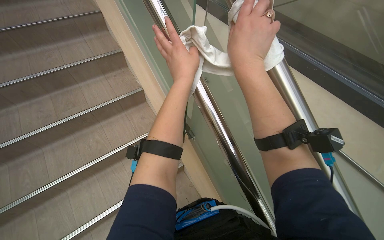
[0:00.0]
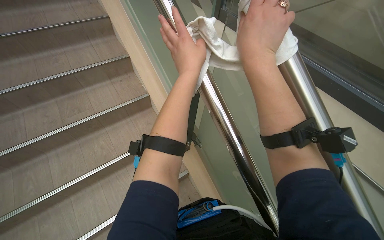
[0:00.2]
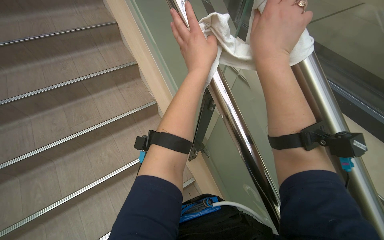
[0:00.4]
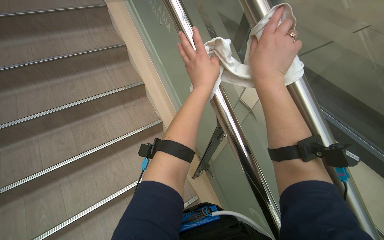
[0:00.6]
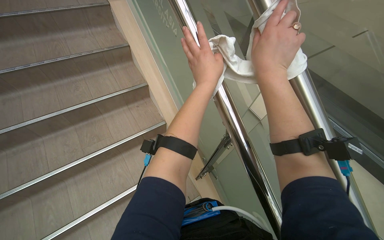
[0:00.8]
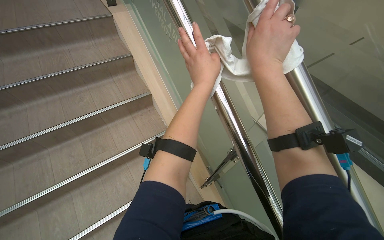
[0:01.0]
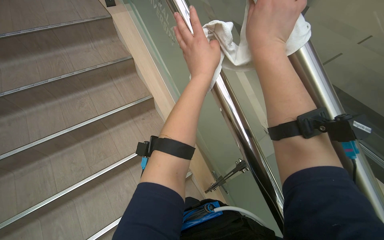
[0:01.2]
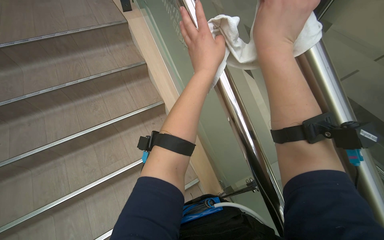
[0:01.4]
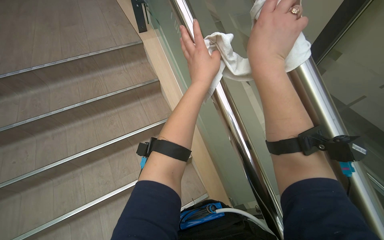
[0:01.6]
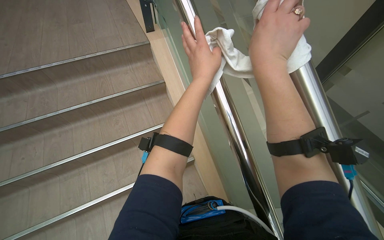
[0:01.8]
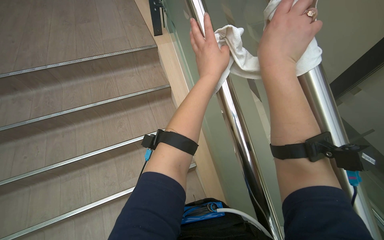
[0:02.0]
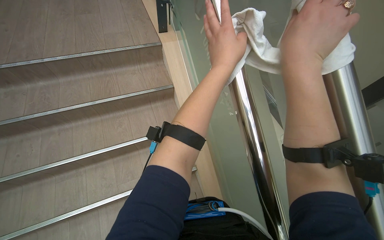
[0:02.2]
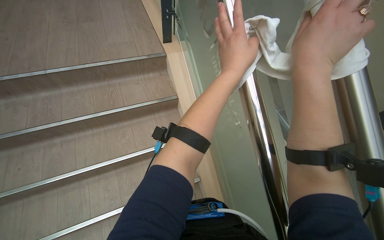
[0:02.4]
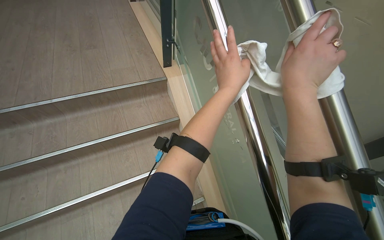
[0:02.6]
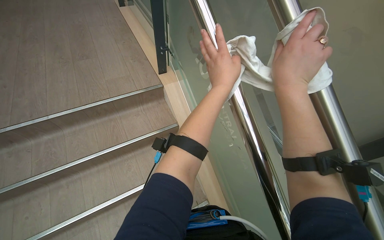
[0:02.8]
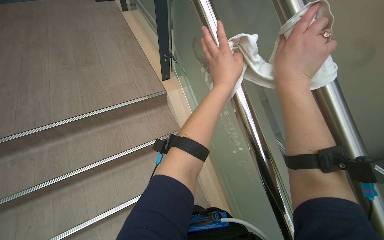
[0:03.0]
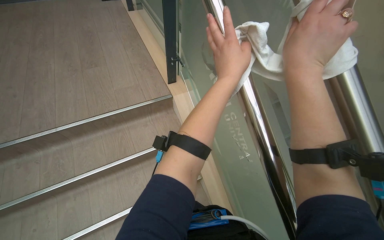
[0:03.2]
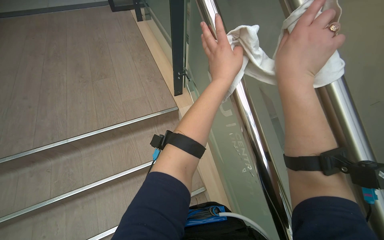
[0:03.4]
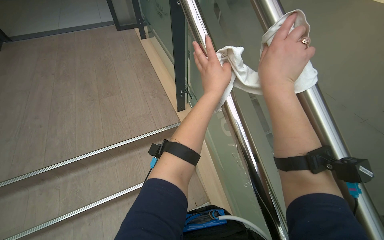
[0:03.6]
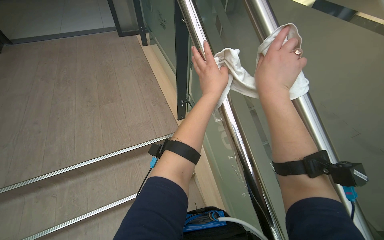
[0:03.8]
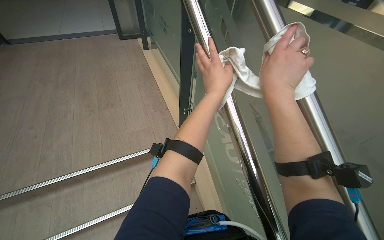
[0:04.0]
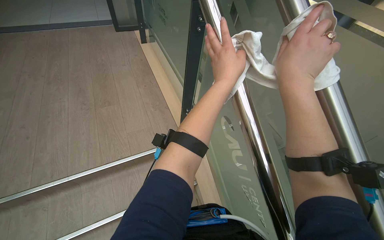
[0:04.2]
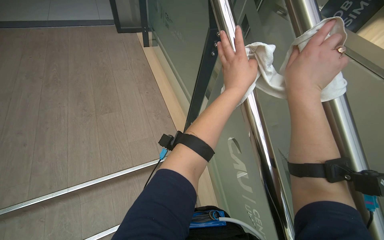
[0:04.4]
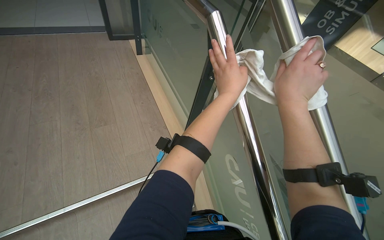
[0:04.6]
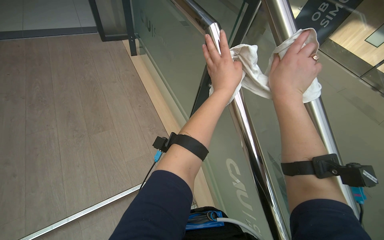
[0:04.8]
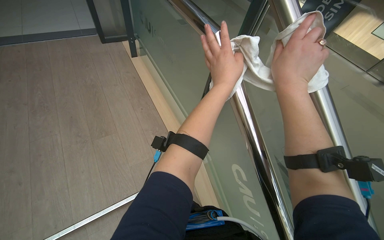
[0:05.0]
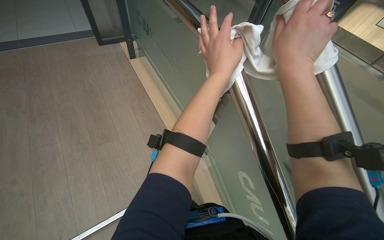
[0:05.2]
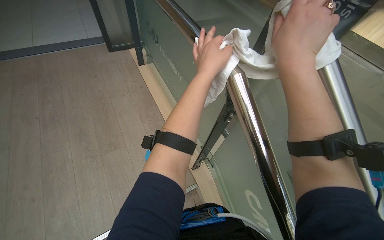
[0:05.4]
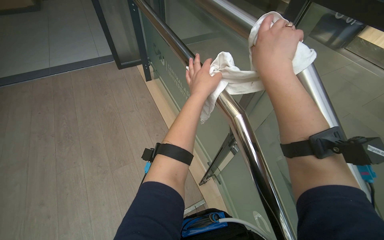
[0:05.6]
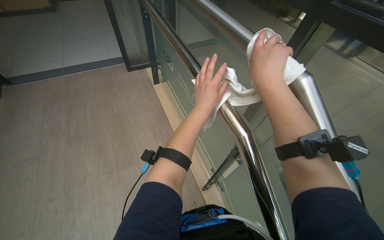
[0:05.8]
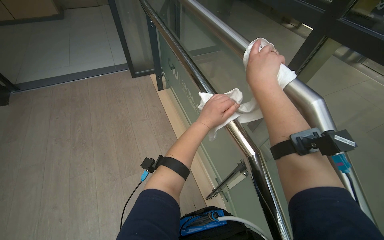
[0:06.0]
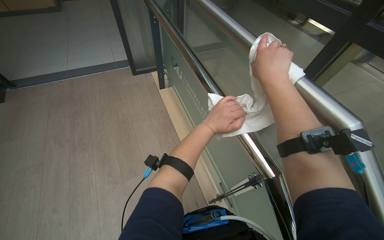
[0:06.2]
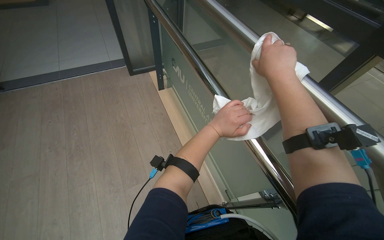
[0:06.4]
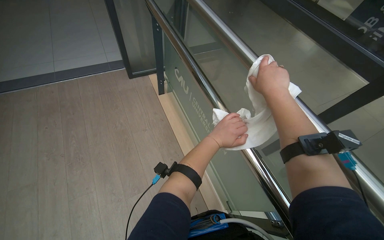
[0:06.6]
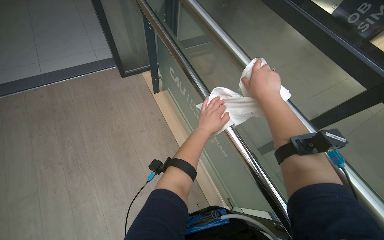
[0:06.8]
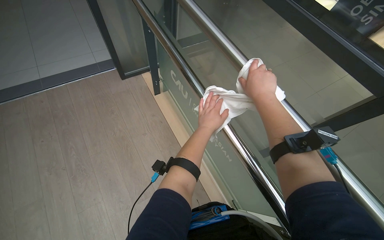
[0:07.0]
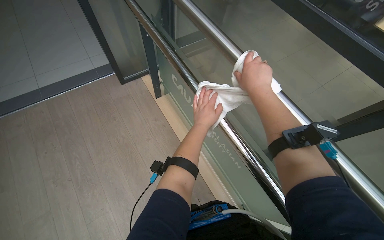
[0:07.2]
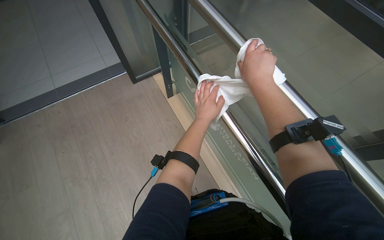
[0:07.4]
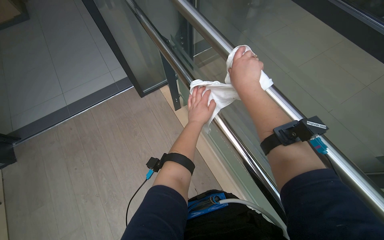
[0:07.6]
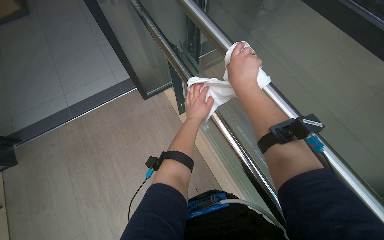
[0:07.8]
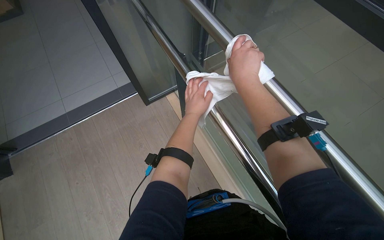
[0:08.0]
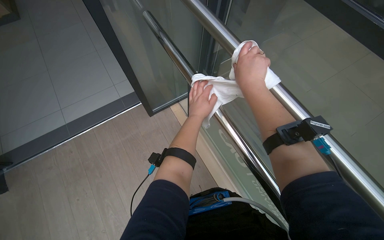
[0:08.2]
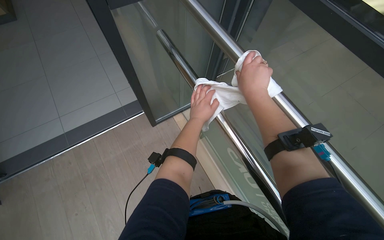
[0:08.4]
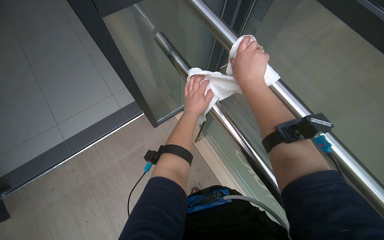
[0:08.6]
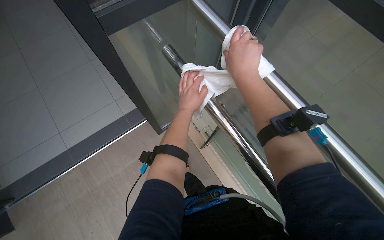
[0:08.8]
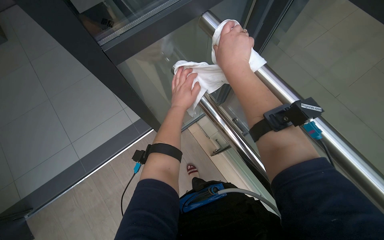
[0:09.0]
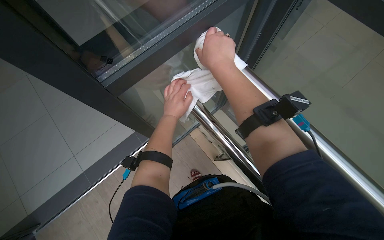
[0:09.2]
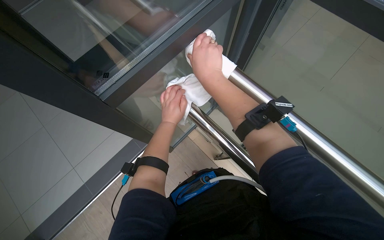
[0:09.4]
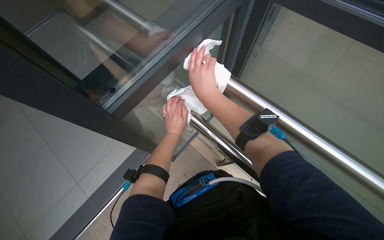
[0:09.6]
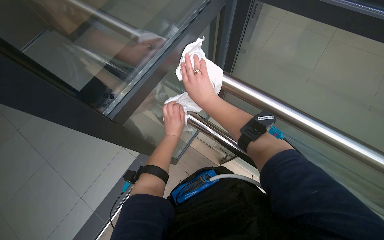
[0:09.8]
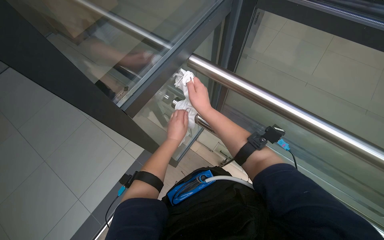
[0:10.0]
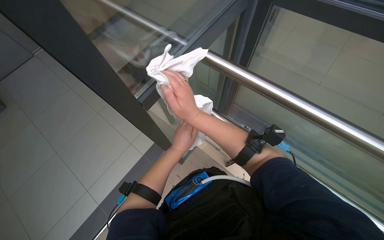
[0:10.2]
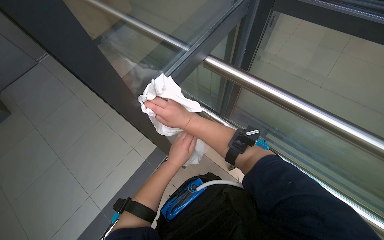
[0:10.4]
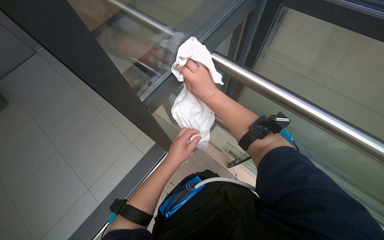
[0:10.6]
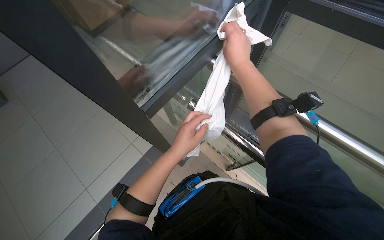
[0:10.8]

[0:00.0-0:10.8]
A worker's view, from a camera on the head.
Job: wiping surfaces.
The whole recording: Wiping glass railing. The worker wipes the glass railing of the staircase.
0:01.6 to 0:03.0: The camera pitches upward, by approximately 20 degrees.
0:03.0 to 0:04.6: The view tips upward by roughly 15 degrees.
0:04.6 to 0:06.2: The left hand heads to the left, covering some 10 cm. Meanwhile the right hand travels up the picture by roughly 25 cm.
0:06.2 to 0:07.8: The right hand shifts roughly 10 cm to the left.
0:07.8 to 0:09.2: The wearer looks about 20 degrees further upward.
0:09.2 to 0:10.8: The left hand travels nearer to the camera by about 15 cm, while the right hand reaches about 15 cm down the picture, then returns.

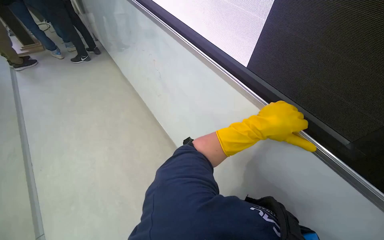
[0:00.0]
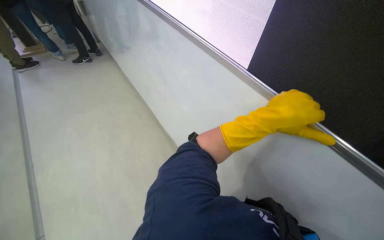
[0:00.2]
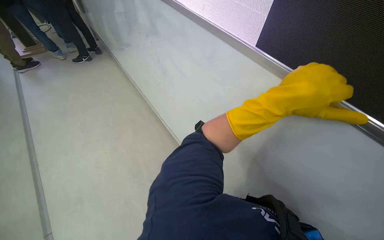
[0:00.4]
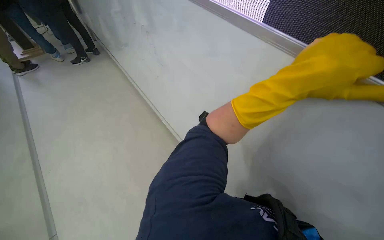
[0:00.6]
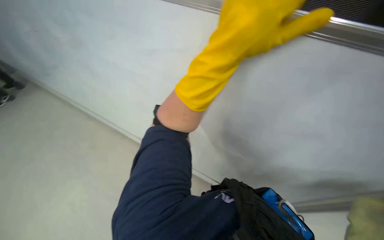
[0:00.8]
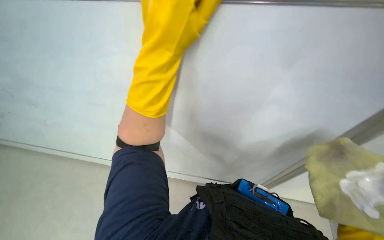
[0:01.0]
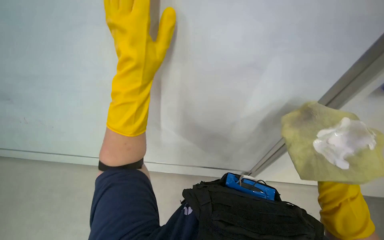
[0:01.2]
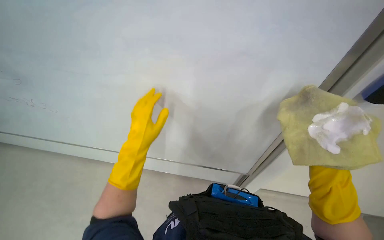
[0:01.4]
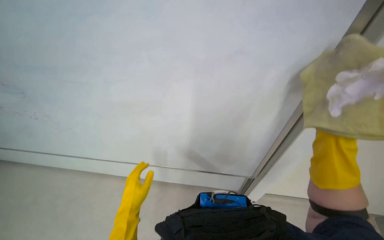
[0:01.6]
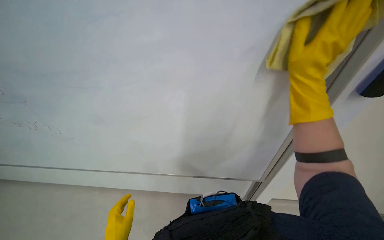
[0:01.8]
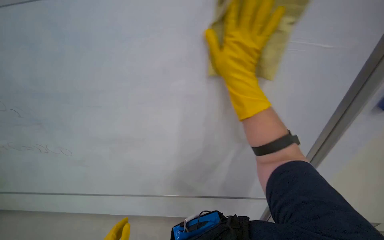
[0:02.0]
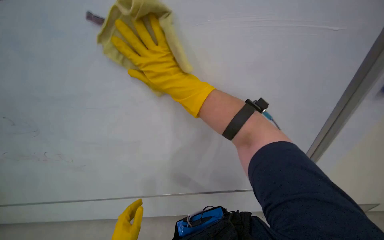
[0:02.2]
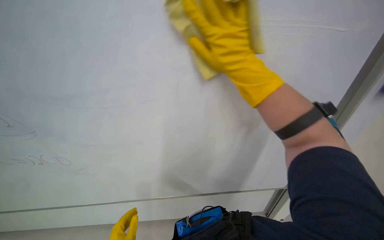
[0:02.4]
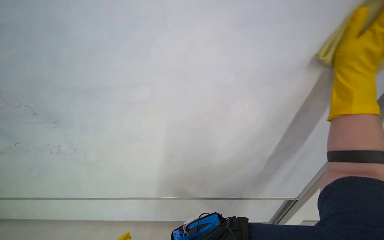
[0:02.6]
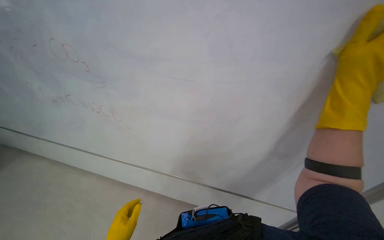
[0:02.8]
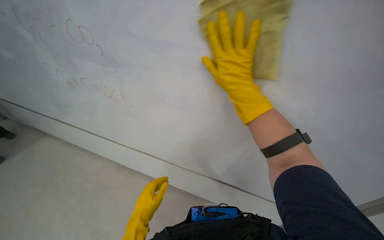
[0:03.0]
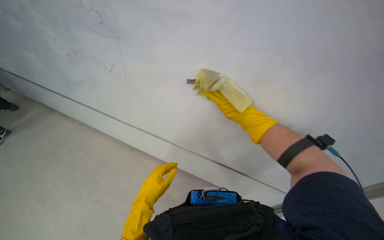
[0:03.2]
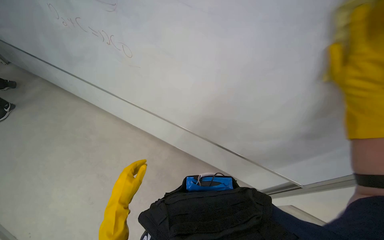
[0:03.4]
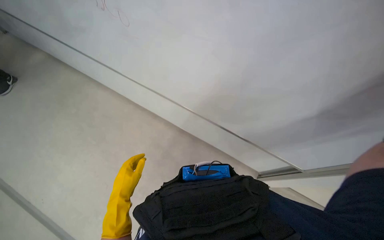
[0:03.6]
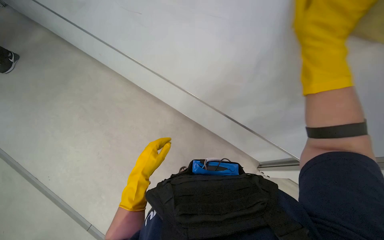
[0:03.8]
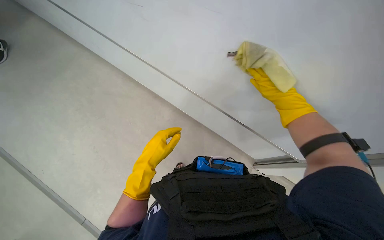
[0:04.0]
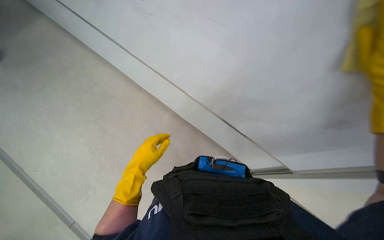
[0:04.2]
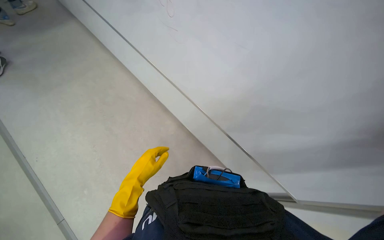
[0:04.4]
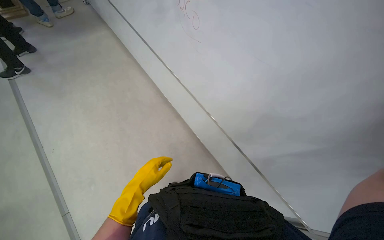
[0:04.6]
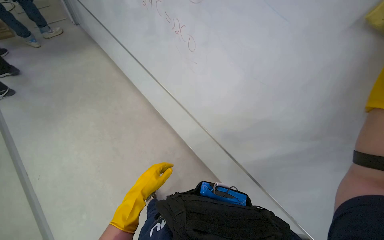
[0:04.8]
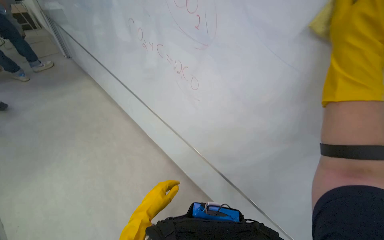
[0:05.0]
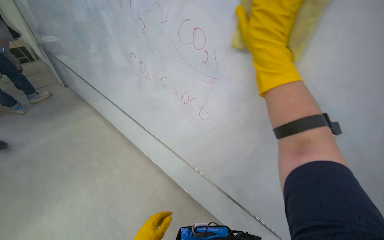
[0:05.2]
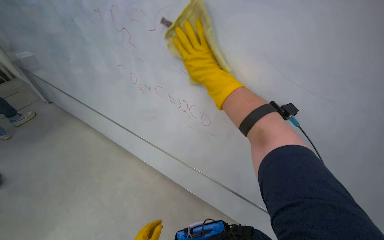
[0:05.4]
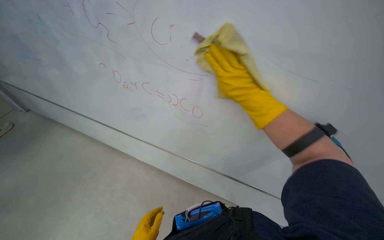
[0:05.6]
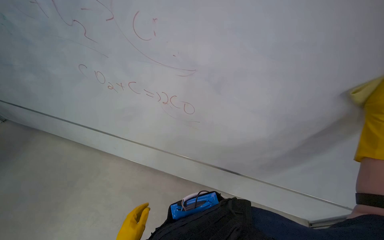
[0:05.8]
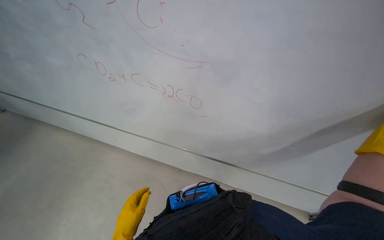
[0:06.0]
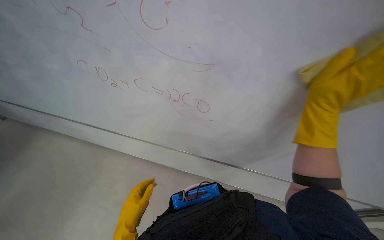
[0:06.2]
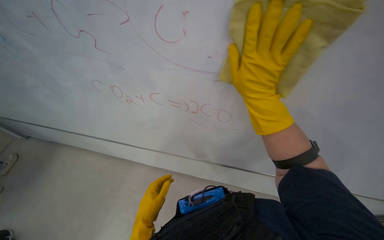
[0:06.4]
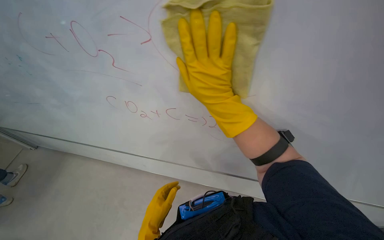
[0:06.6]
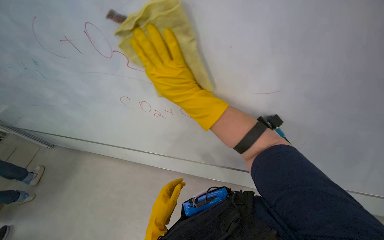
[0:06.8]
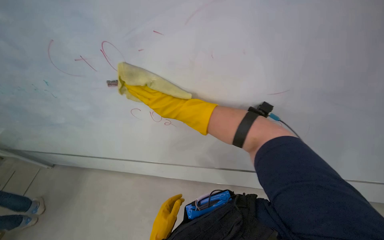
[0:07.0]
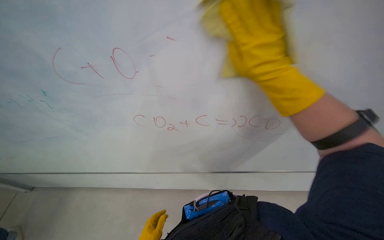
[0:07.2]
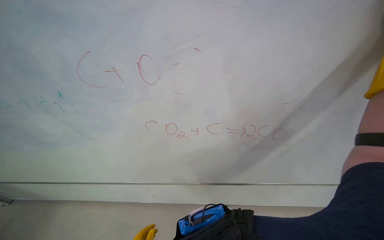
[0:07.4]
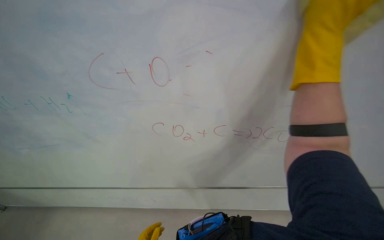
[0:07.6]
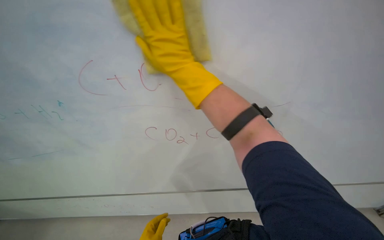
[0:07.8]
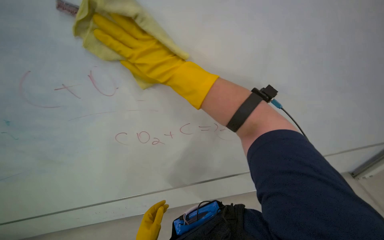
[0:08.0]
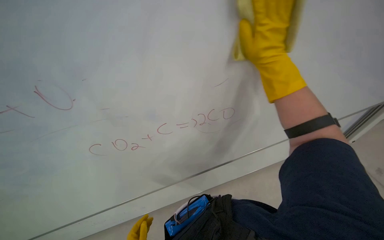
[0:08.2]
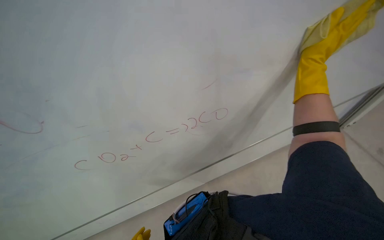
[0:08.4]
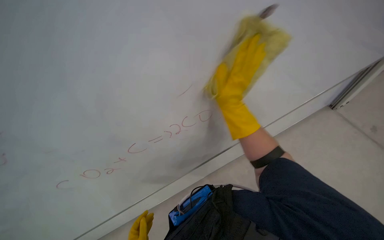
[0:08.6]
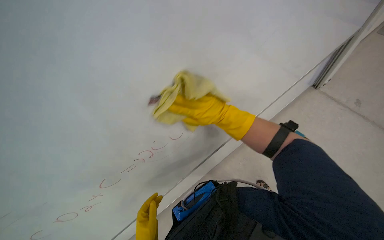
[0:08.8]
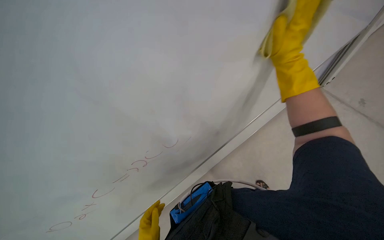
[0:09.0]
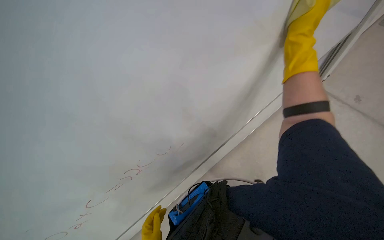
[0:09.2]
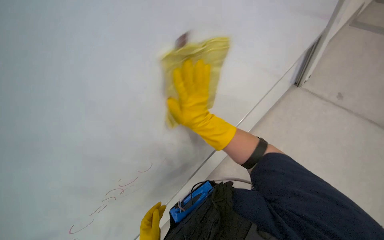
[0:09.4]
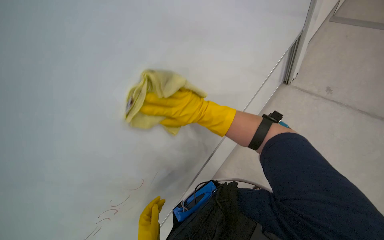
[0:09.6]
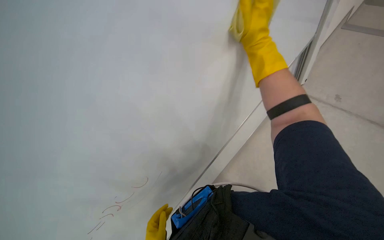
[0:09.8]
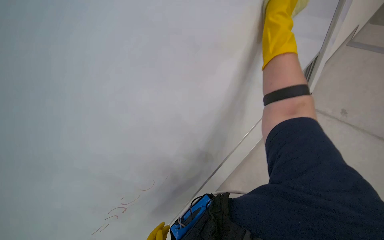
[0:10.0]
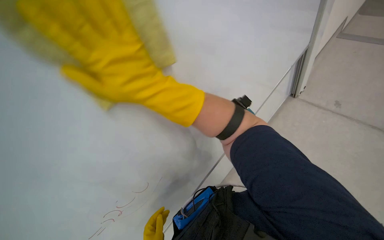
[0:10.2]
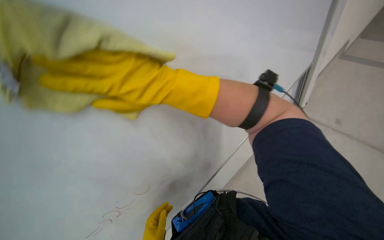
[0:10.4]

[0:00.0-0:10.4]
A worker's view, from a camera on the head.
Job: wiping surfaces.
The whole recording: Cleaning whiteboard. The worker cleans the whiteboard with a cloth and cleaning solution.
0:00.0 to 0:01.4: The head turns to the right by roughly 55 degrees.
0:07.4 to 0:09.0: The right hand heads to the right, covering roughly 30 cm.
0:09.0 to 0:10.4: The right hand moves to the left, roughly 25 cm.
